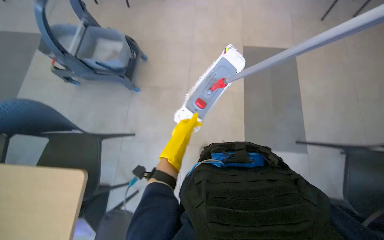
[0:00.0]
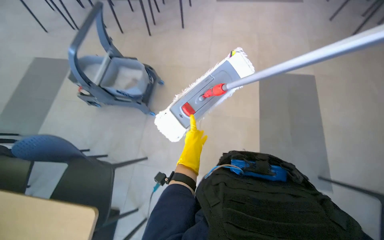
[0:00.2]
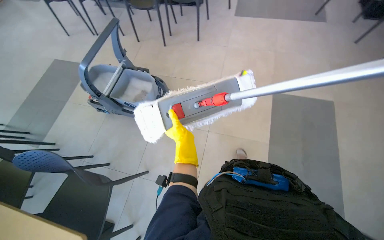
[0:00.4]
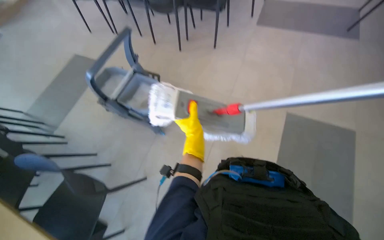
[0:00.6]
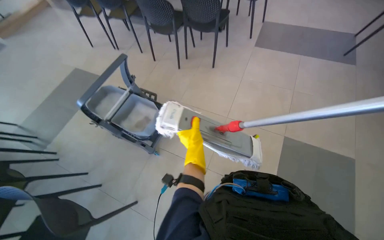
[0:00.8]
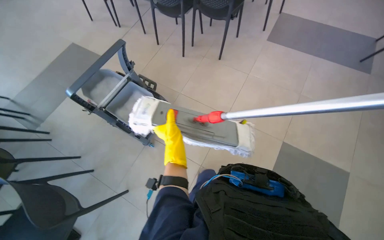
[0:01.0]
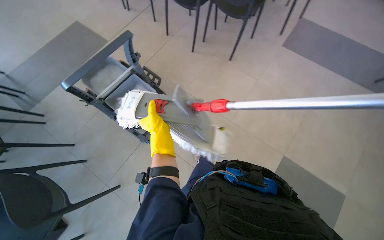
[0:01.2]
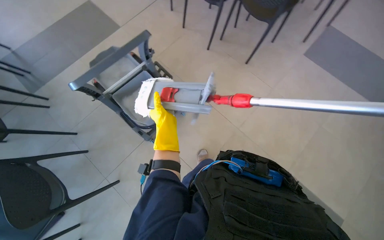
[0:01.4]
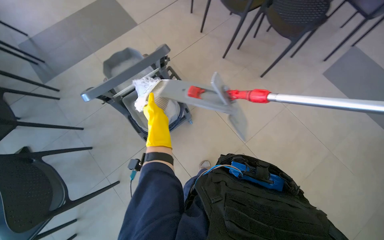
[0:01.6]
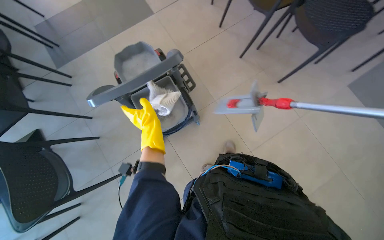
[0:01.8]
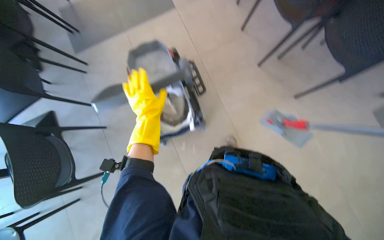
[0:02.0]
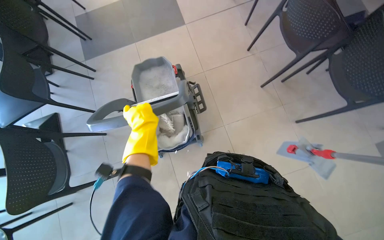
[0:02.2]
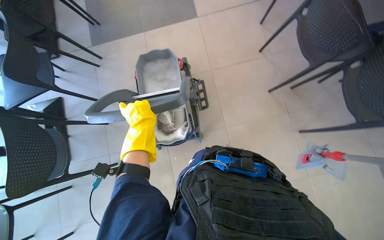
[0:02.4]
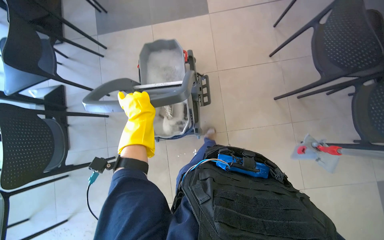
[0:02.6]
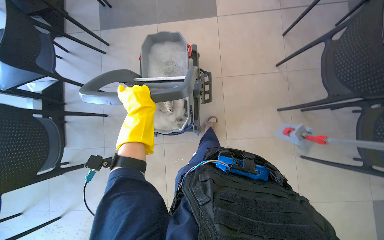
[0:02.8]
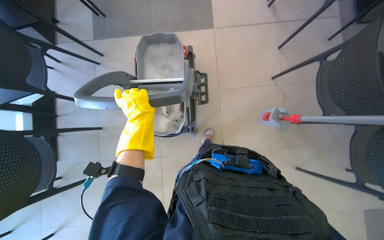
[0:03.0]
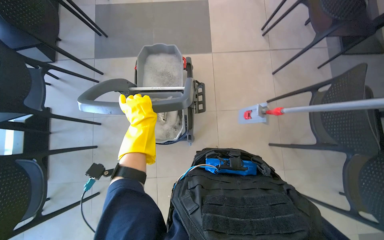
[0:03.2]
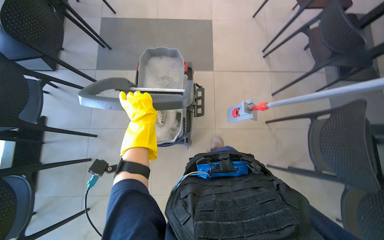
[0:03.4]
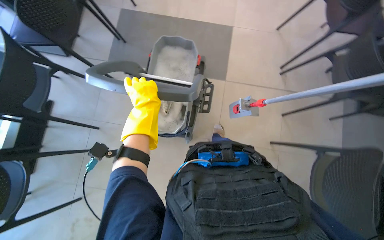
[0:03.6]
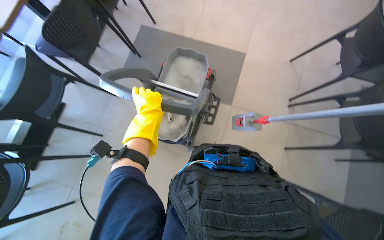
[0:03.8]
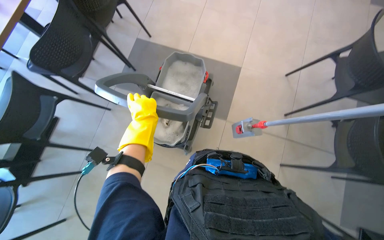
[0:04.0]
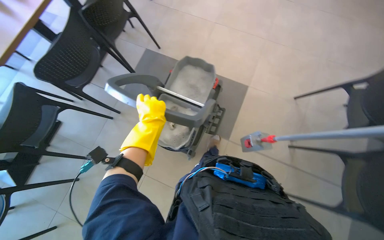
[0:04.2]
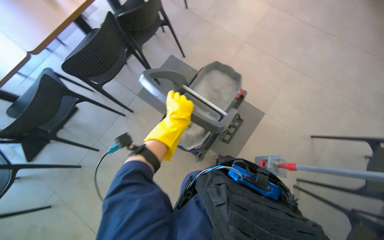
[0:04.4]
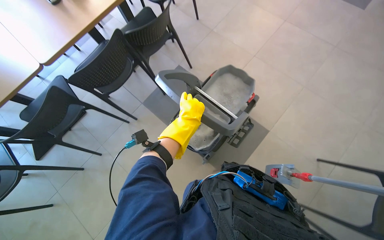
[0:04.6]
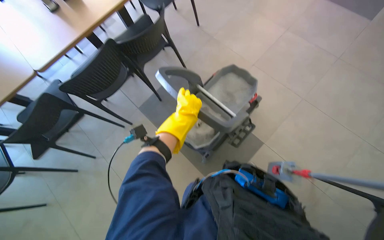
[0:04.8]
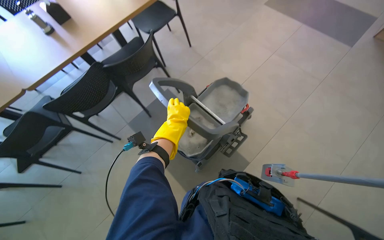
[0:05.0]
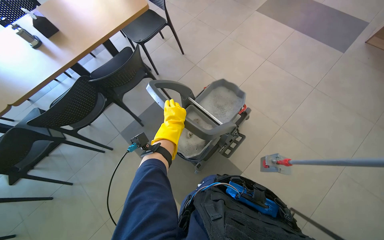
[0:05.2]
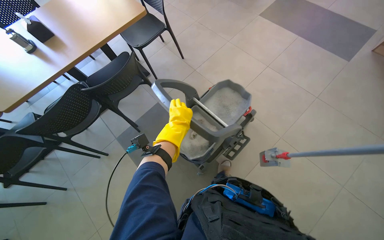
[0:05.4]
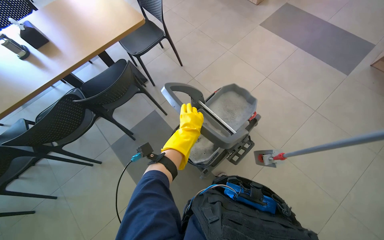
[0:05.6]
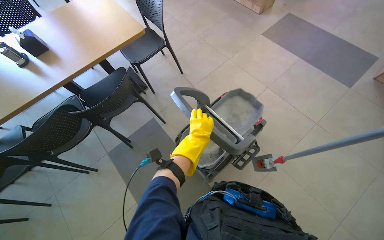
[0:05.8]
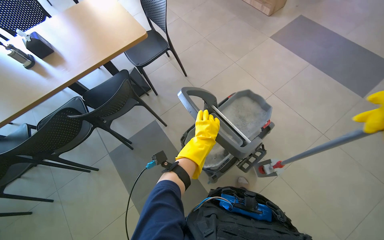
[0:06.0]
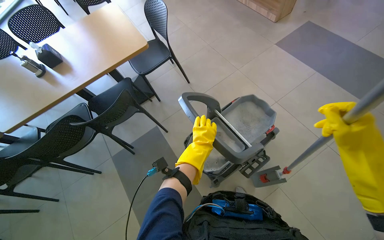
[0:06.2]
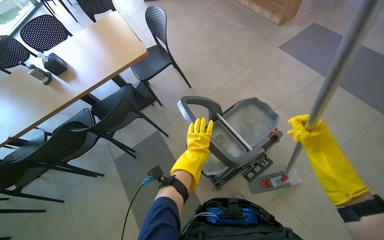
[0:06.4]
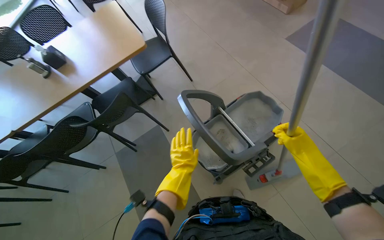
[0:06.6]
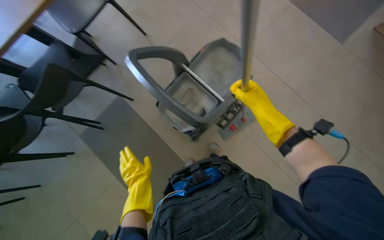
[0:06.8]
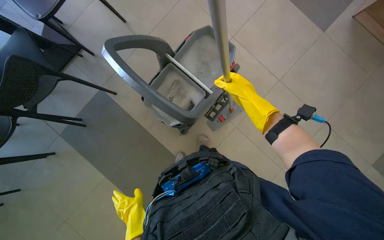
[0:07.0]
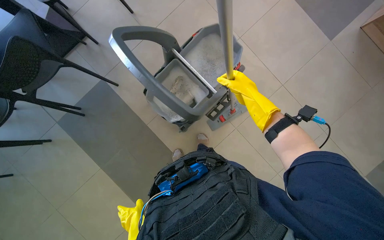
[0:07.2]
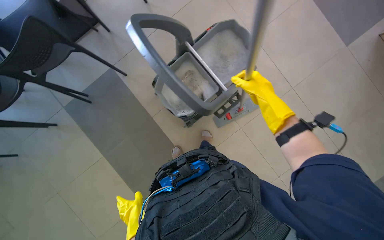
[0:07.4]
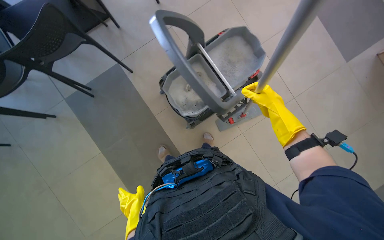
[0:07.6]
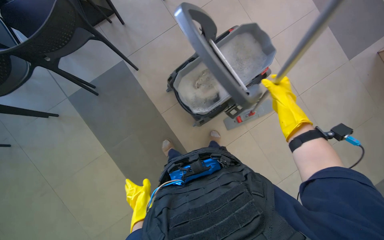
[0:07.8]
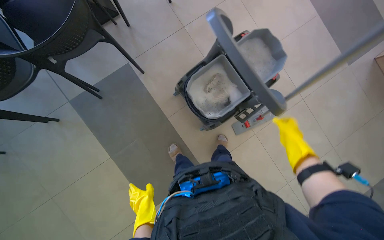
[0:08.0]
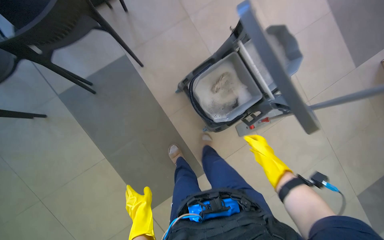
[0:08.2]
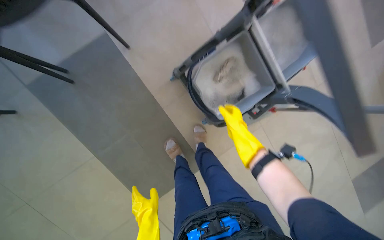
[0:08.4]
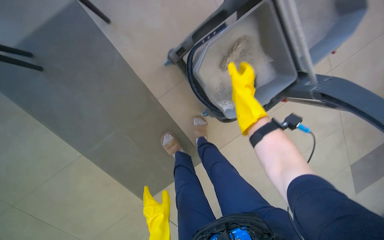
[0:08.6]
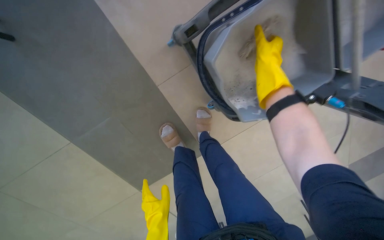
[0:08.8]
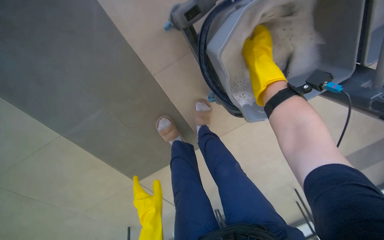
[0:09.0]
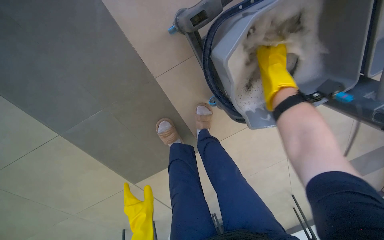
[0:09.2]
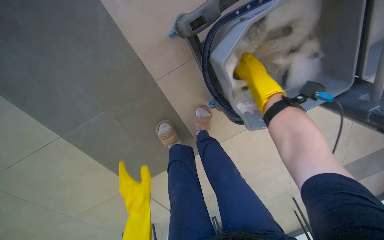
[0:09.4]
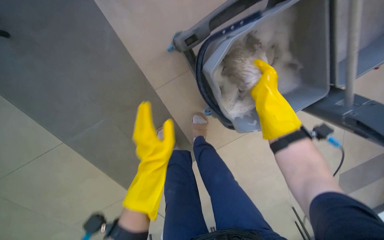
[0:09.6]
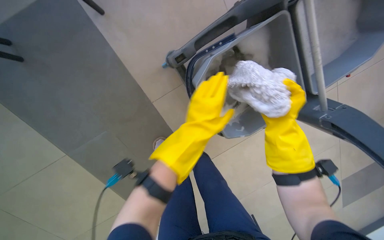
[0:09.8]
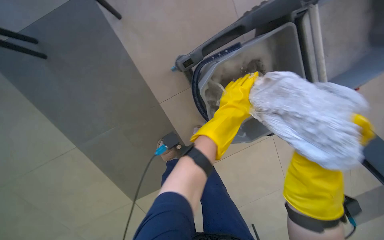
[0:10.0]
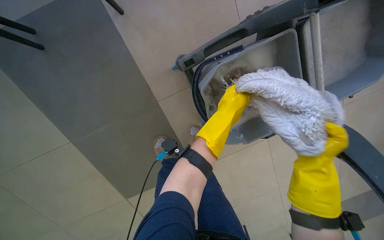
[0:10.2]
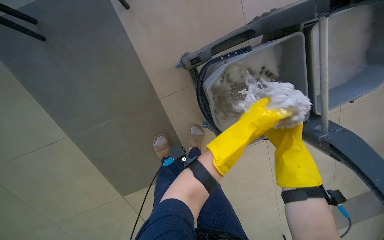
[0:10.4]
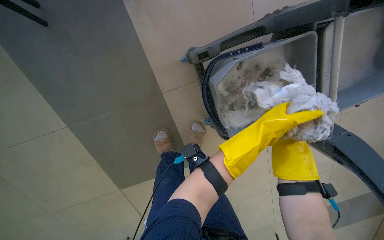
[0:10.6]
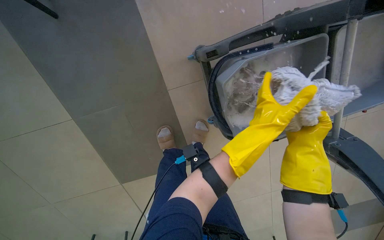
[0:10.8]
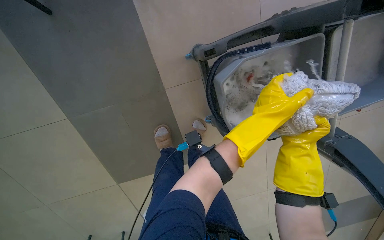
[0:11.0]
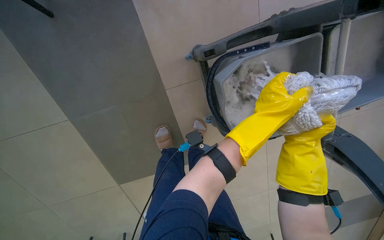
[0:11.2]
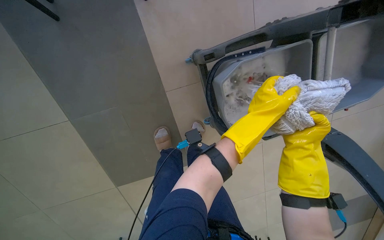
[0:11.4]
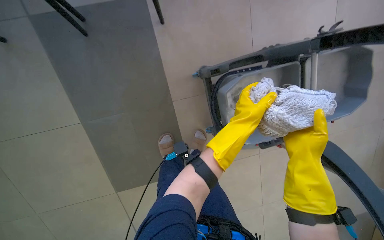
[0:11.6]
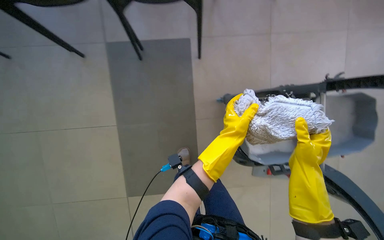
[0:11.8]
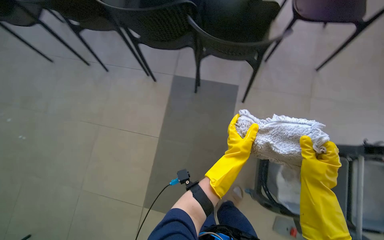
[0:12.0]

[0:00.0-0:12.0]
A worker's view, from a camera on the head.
Job: mopping floor.
The whole recording: Wringing out mop head. The worker detaches the mop head, wrings it out using the cleaning cart, and reattaches it.
3.0 to 4.4 s: The wearer looks roughly 20 degrees further upward.
4.4 to 6.0 s: The view tilts roughly 15 degrees upward.
6.0 to 7.6 s: The view tilts about 20 degrees downward. The left hand is displaced down the picture by about 35 cm.
7.6 to 9.0 s: The head travels roughly 70 cm. The view tilts approximately 25 degrees downward.
9.0 to 10.4 s: The right hand goes roughly 25 cm to the right and down the picture. Meanwhile the left hand goes roughly 50 cm up the picture and to the right.
10.4 to 12.0 s: The wearer looks about 15 degrees further upward. The right hand shifts roughly 25 cm nearer to the camera.

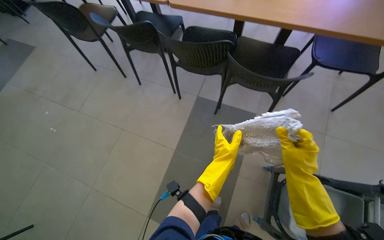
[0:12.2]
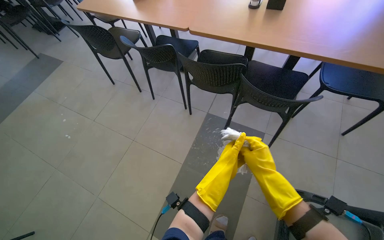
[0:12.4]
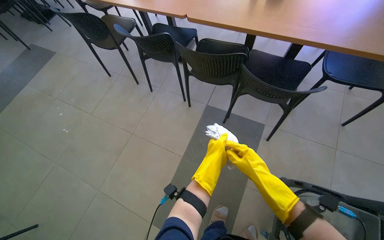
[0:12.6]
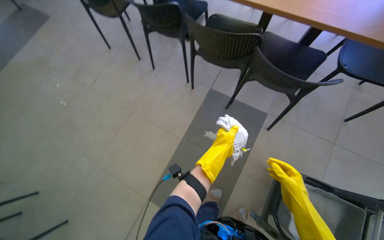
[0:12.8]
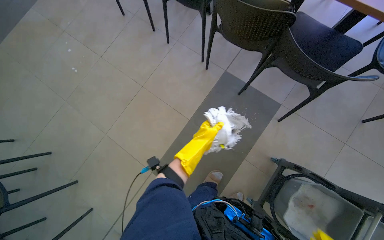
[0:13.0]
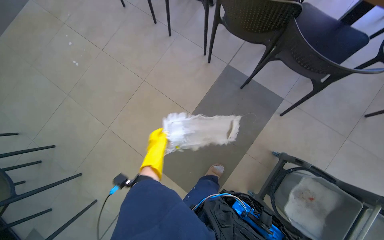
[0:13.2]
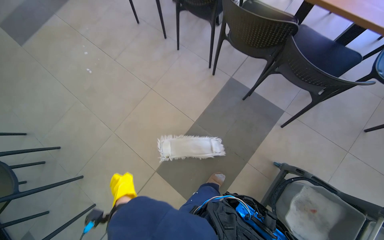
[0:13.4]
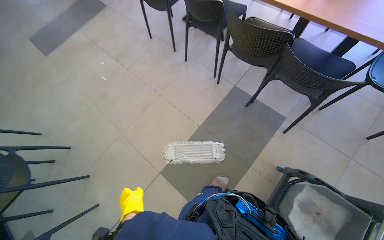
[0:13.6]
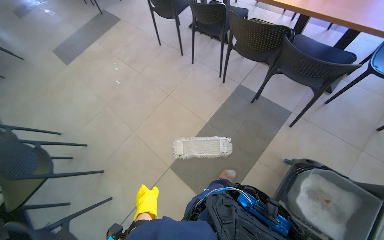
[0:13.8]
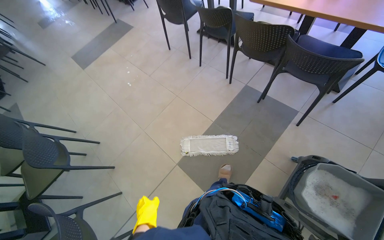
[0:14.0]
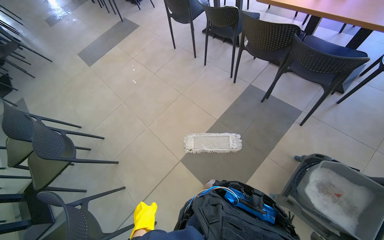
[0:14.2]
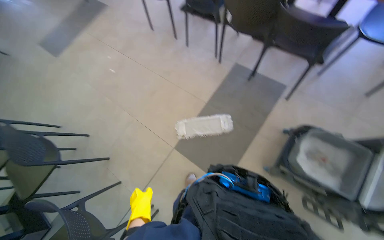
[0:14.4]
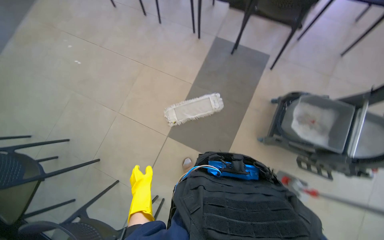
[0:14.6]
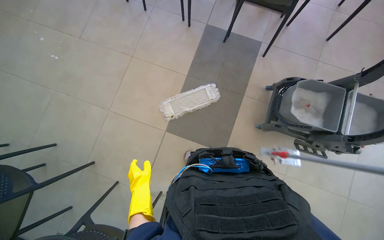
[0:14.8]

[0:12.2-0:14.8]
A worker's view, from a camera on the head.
Job: mopping floor.
The whole recording: Wringing out mop head. The worker detaches the mop head, wrings it out using the cleaning cart, and reattaches it.
12.2 to 13.4 s: The view tips downward by some 10 degrees. The left hand shifts some 40 cm to the left and down the picture.
13.4 to 14.8 s: The wearer moves some 40 cm.

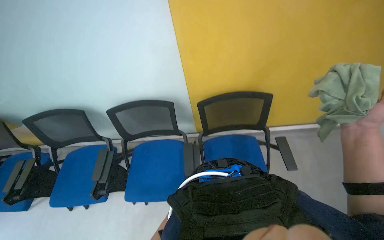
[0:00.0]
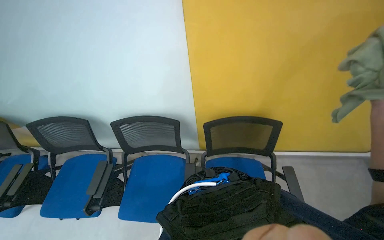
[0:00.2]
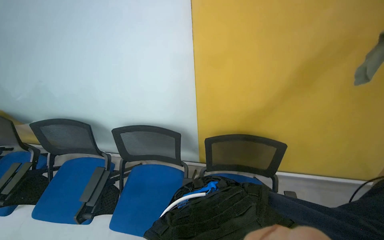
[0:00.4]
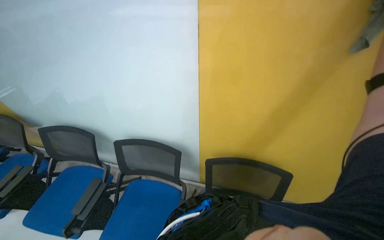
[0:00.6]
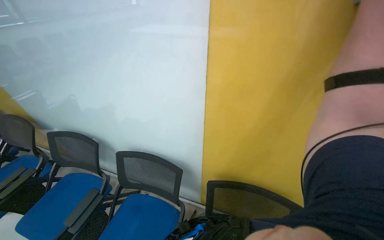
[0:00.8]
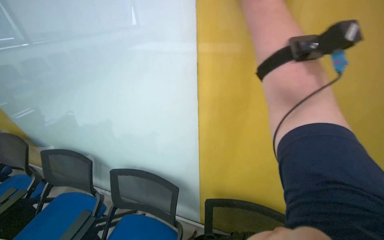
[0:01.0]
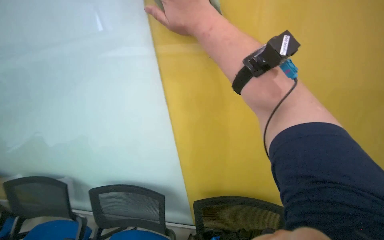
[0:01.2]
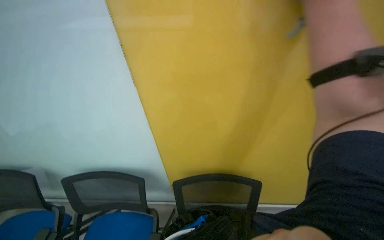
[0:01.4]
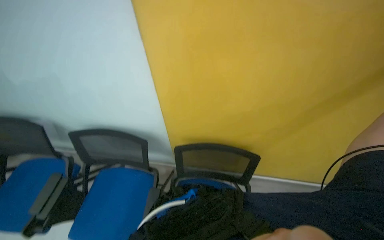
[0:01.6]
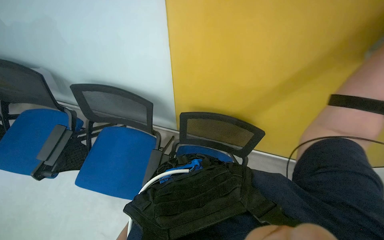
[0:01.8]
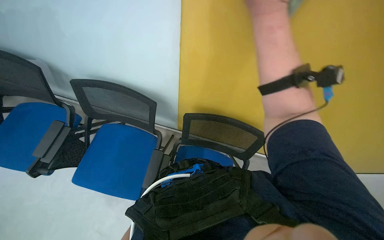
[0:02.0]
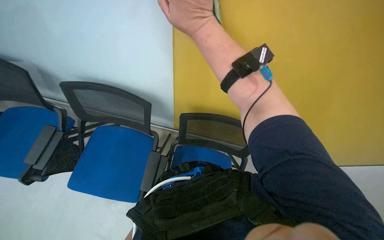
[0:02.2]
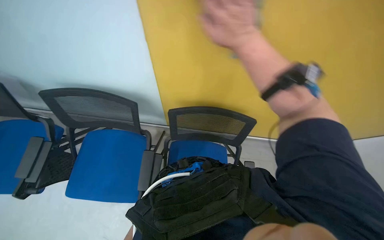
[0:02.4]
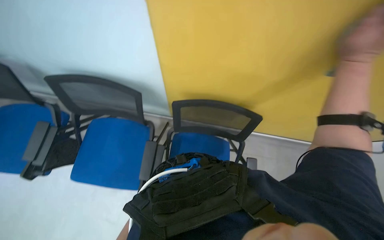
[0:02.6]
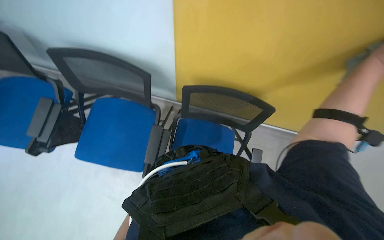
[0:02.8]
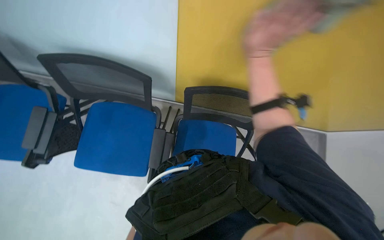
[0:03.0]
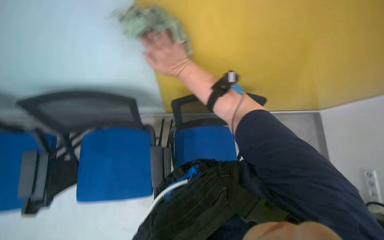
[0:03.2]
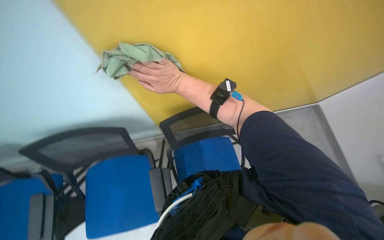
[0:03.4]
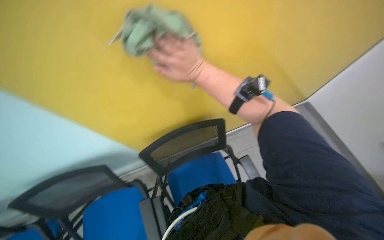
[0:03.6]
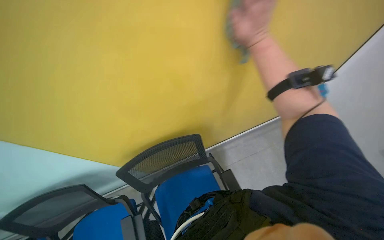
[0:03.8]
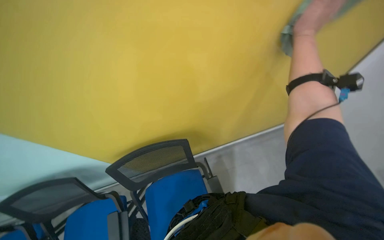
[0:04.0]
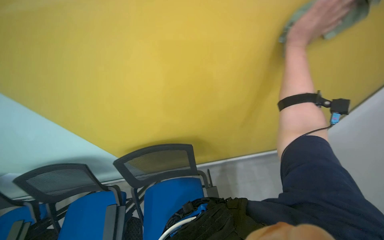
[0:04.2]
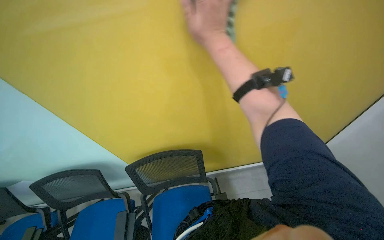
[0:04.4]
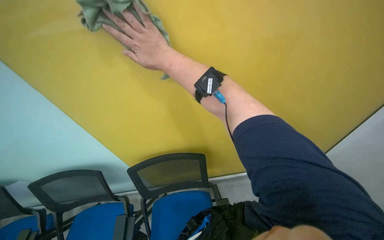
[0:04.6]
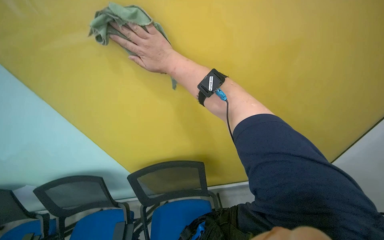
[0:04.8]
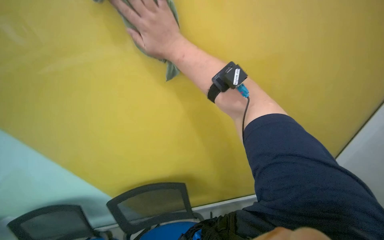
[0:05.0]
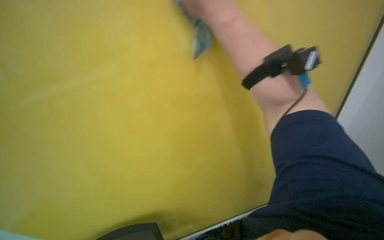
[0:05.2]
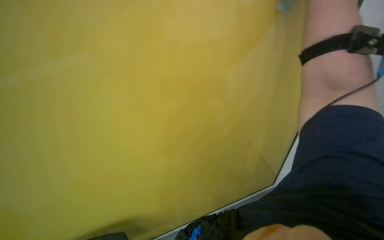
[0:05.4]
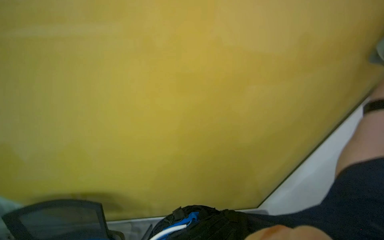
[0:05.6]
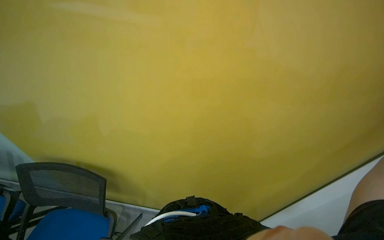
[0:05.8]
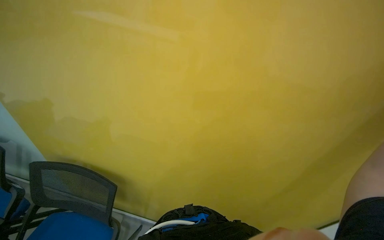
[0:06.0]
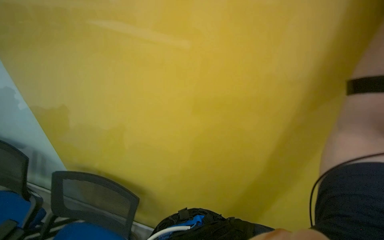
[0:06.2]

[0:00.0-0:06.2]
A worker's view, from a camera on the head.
Job: wiping surfaces.
The whole recording: Wiping white wall. The worker wipes the white wall with a cloth.
1.6 to 3.2 s: The view tips downward by roughly 25 degrees.
3.2 to 4.6 s: The wearer looks about 15 degrees further upward. The right hand heads nearer to the camera, covering some 20 cm, and travels to the right and back again, about 40 cm each way.
